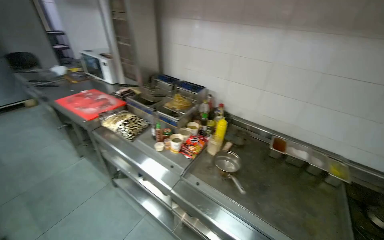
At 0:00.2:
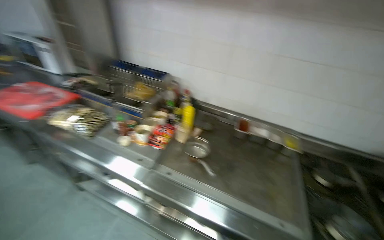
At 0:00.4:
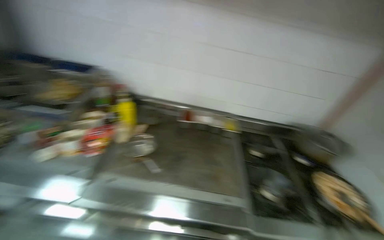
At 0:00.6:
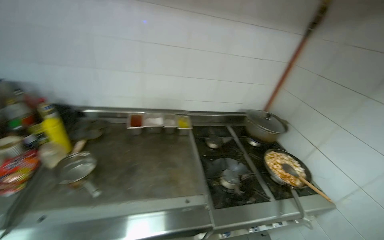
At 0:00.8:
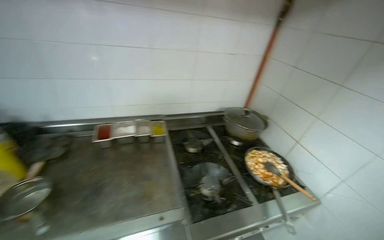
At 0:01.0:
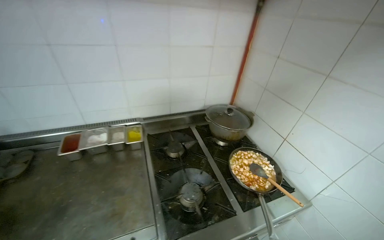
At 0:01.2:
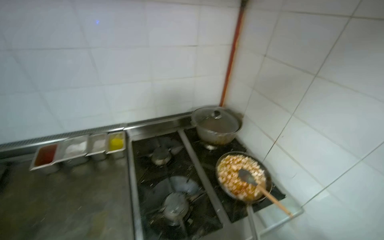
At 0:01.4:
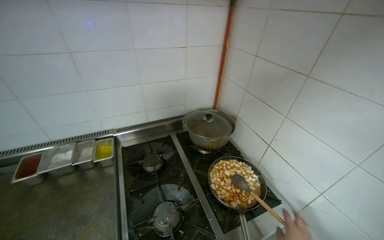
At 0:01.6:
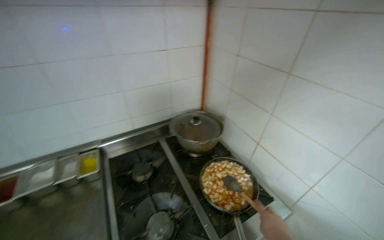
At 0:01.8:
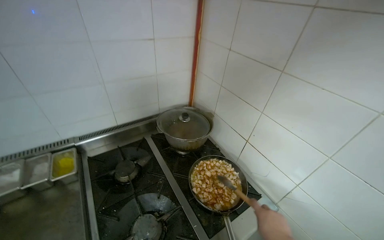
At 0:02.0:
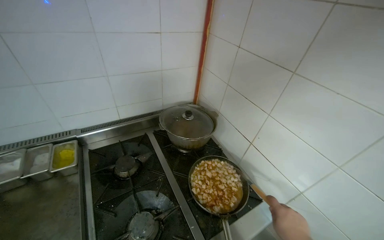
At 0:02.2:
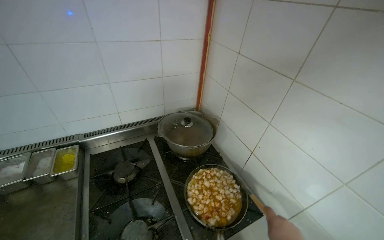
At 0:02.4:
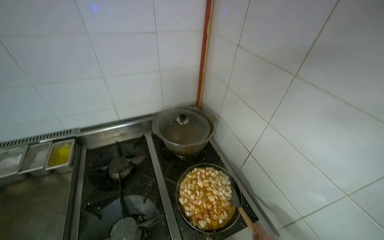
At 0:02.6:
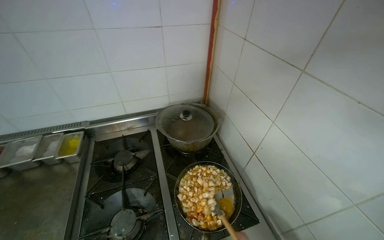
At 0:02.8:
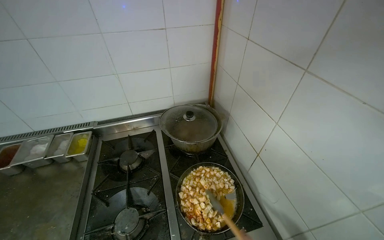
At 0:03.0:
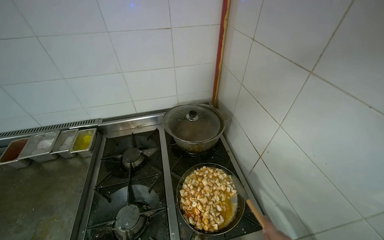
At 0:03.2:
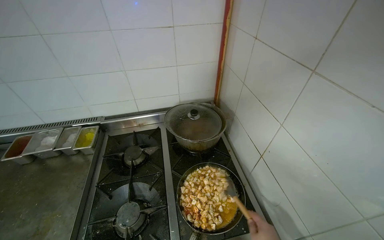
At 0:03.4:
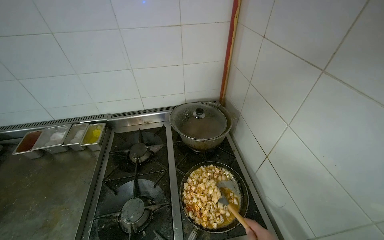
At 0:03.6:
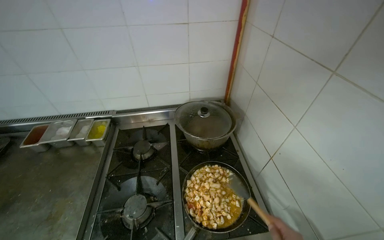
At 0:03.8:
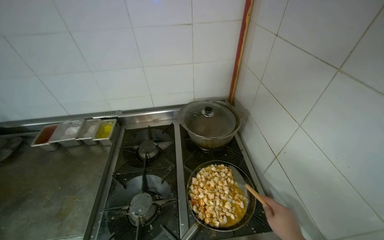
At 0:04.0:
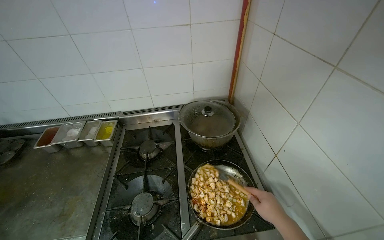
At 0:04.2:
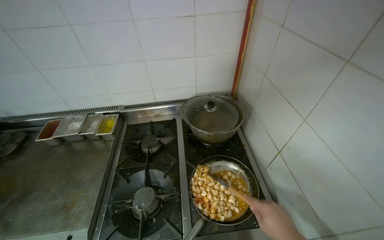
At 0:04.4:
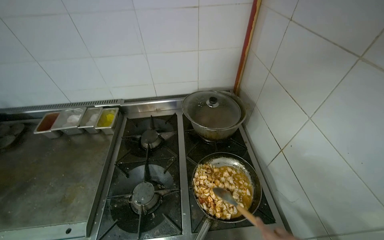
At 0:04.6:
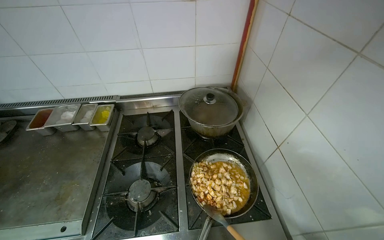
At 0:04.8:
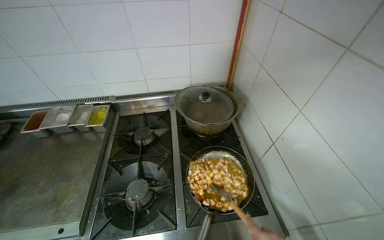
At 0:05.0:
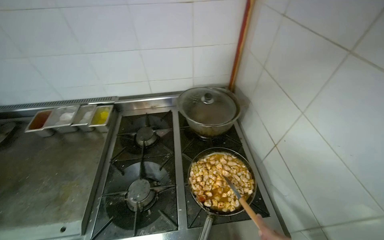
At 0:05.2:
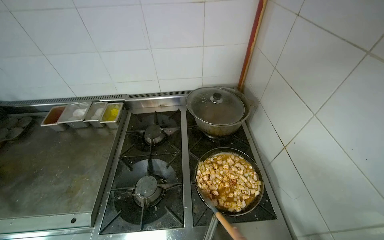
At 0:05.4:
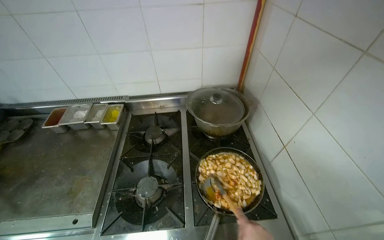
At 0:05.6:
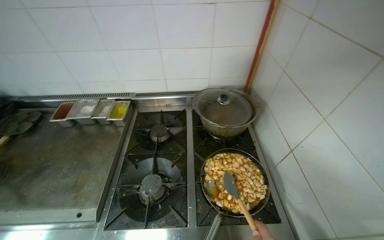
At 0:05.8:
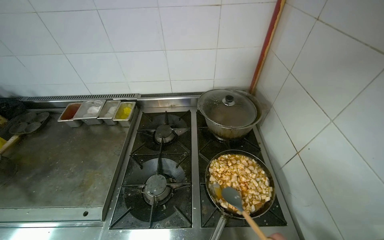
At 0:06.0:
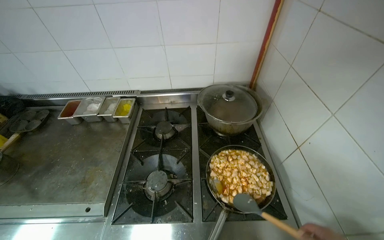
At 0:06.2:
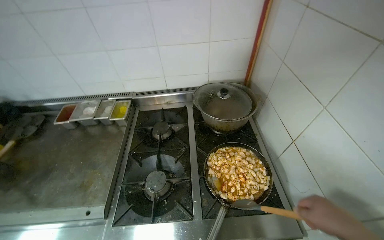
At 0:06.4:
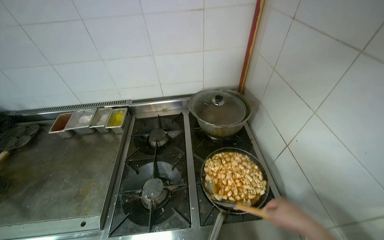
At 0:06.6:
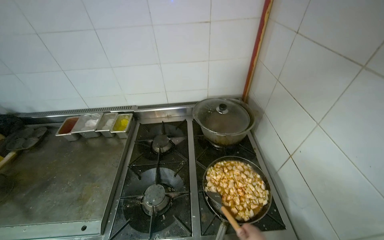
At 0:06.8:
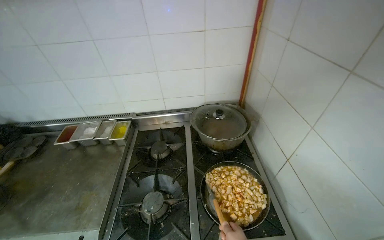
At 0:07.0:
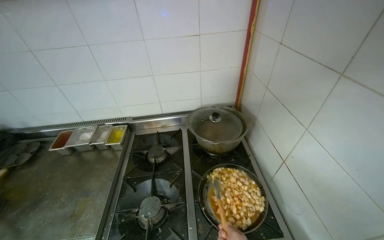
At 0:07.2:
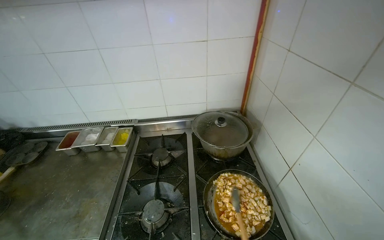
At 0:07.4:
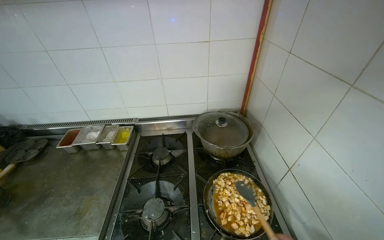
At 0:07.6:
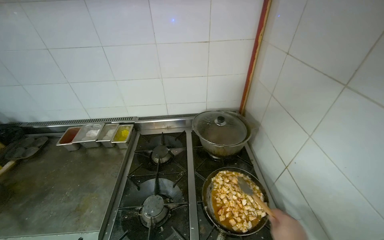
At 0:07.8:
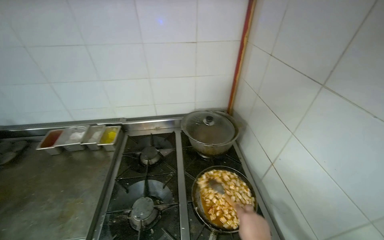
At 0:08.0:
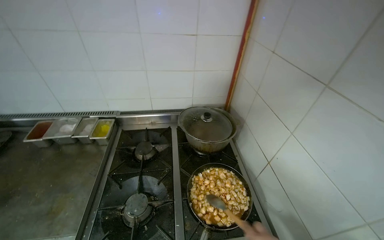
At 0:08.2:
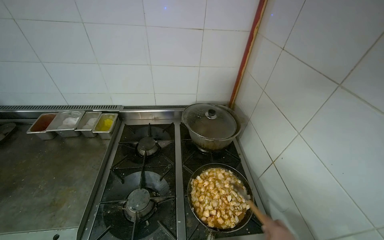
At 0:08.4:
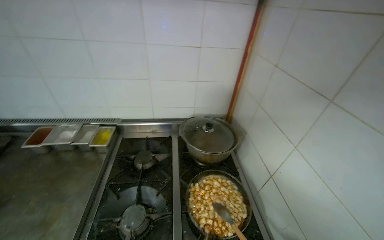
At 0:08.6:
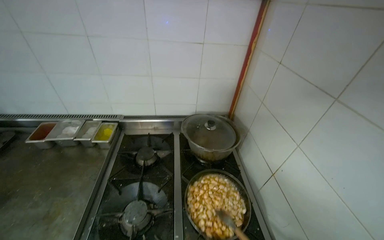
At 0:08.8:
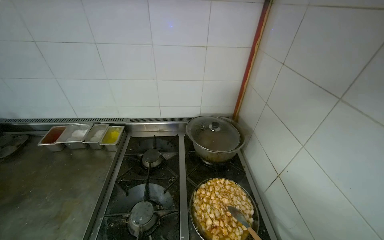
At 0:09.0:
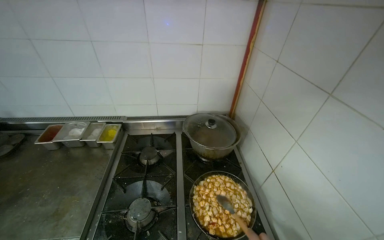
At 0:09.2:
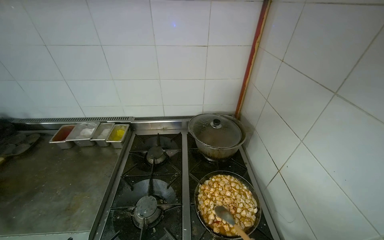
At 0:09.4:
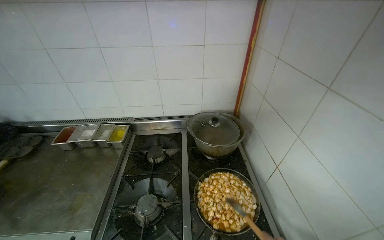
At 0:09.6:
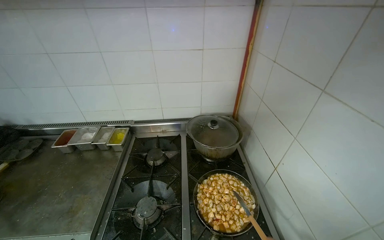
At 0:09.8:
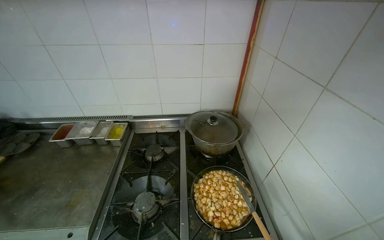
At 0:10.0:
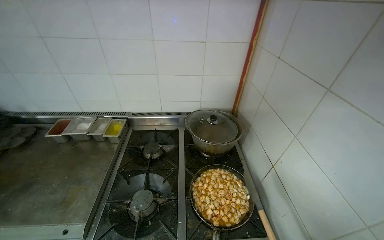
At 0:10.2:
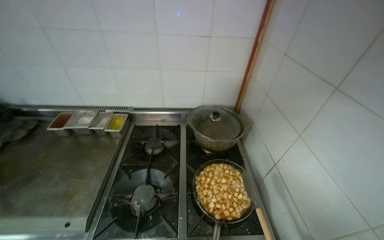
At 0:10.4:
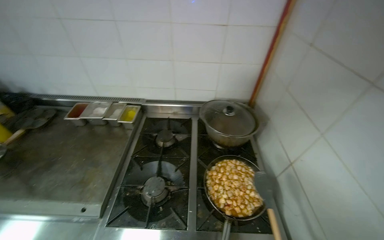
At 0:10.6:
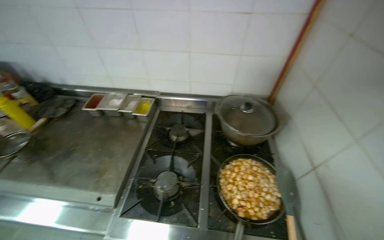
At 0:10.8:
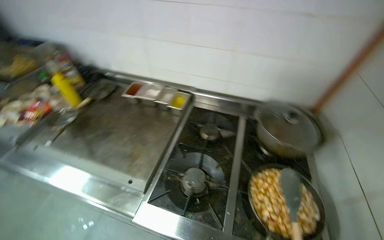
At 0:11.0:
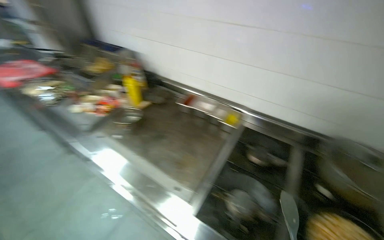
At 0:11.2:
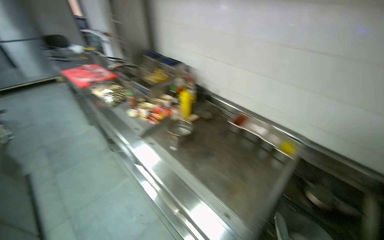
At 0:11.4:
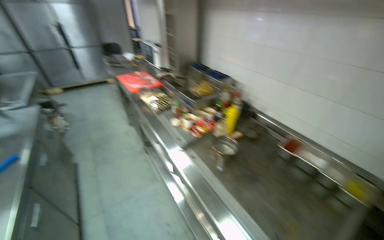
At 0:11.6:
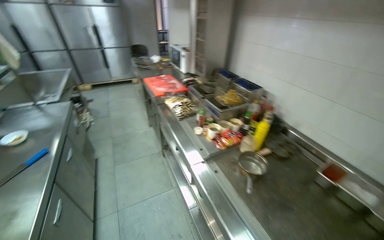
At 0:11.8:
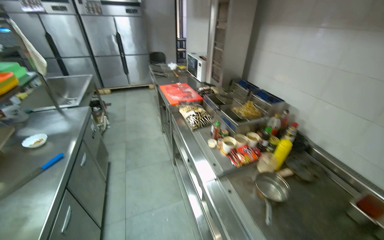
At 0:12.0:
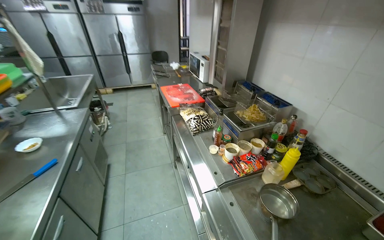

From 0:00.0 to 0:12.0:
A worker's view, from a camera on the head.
Job: cooking food.
The whole recording: Cooking food in pan. The worker stirs food in a pan, adds liquid, and covers the pan.
From 0:00.0 to 0:01.6: The wearer moves roughly 80 cm. The wearer's head swings some 60 degrees to the right.
From 0:01.6 to 0:03.0: The wearer's head swings some 15 degrees to the left.
From 0:10.4 to 0:12.0: The camera is carried about 80 cm. The wearer's head swings roughly 70 degrees to the left.

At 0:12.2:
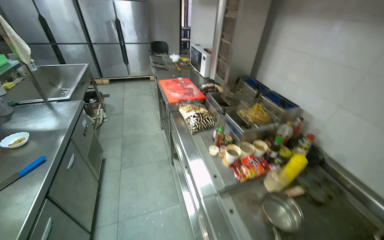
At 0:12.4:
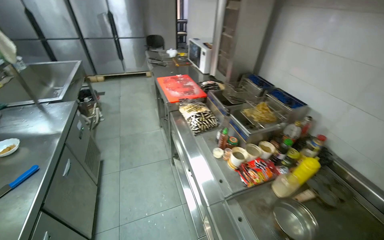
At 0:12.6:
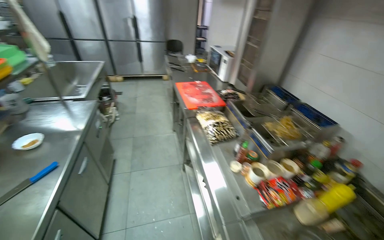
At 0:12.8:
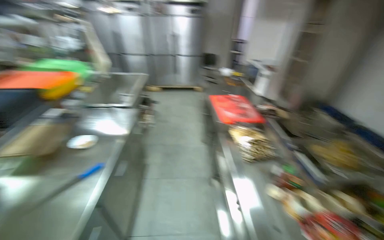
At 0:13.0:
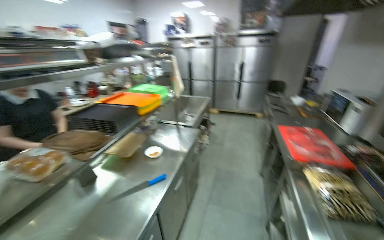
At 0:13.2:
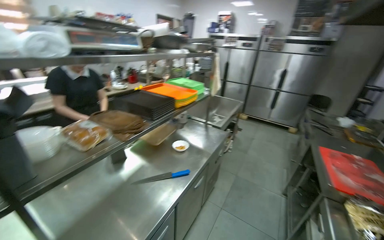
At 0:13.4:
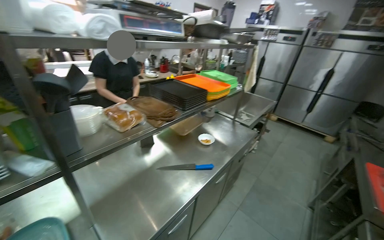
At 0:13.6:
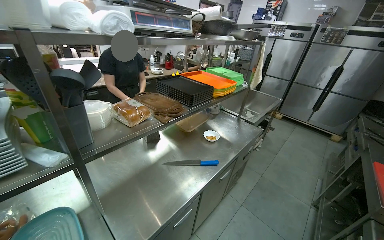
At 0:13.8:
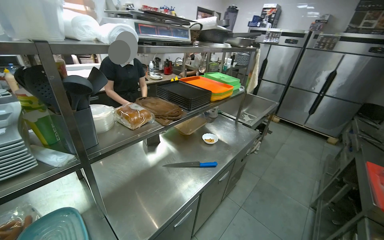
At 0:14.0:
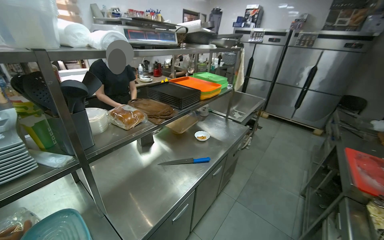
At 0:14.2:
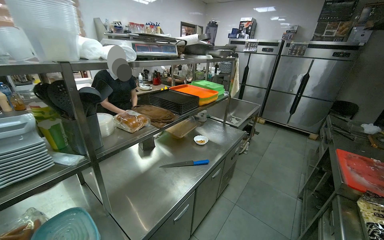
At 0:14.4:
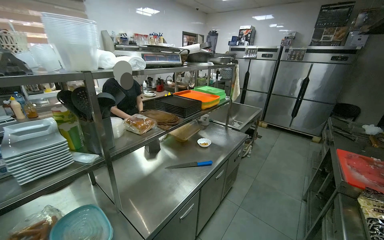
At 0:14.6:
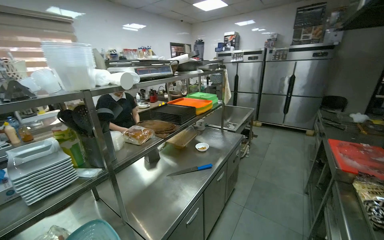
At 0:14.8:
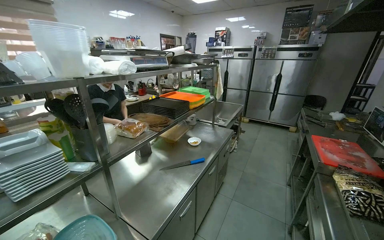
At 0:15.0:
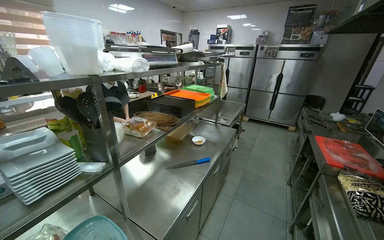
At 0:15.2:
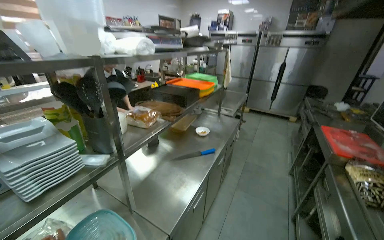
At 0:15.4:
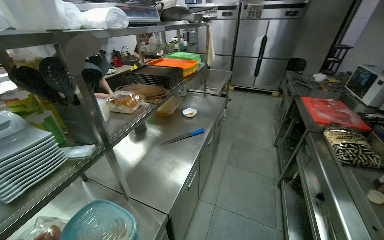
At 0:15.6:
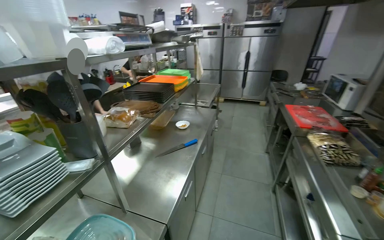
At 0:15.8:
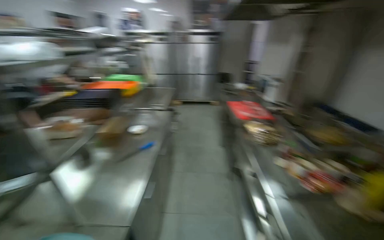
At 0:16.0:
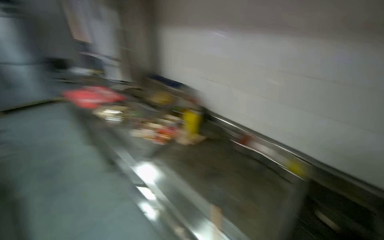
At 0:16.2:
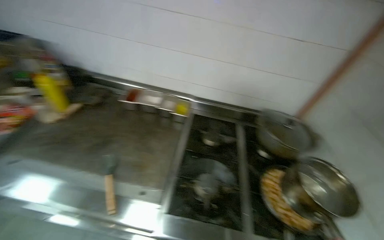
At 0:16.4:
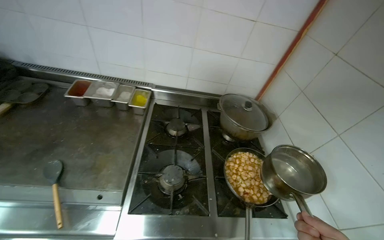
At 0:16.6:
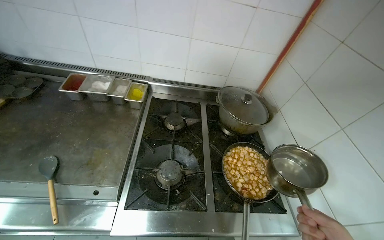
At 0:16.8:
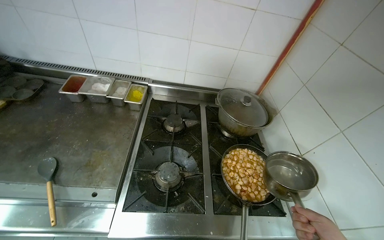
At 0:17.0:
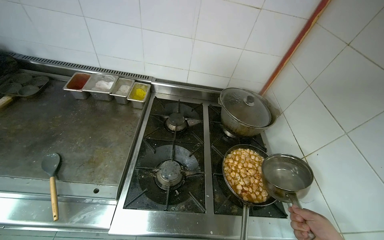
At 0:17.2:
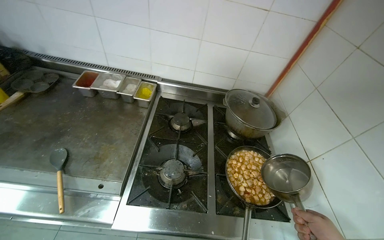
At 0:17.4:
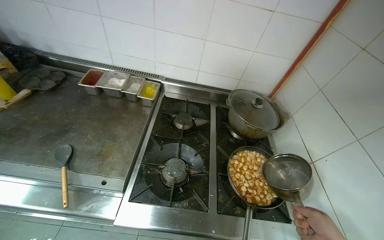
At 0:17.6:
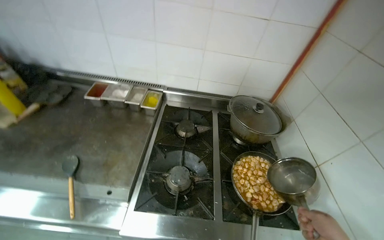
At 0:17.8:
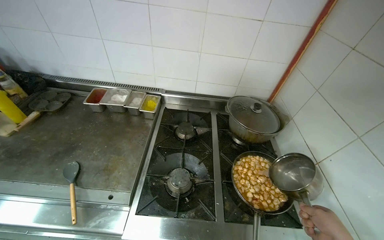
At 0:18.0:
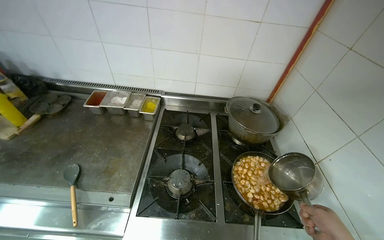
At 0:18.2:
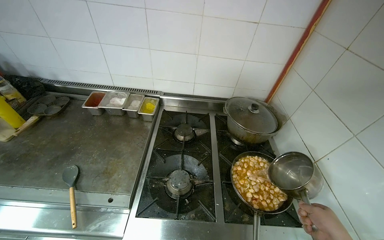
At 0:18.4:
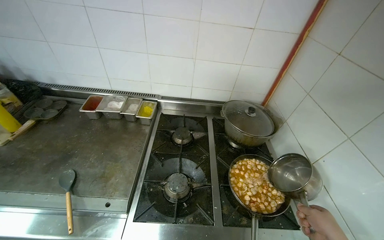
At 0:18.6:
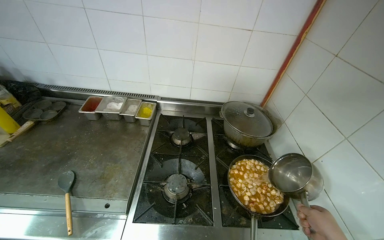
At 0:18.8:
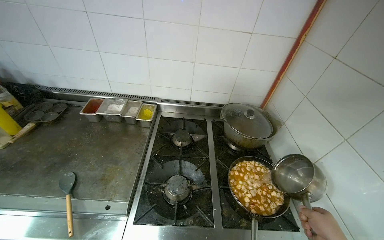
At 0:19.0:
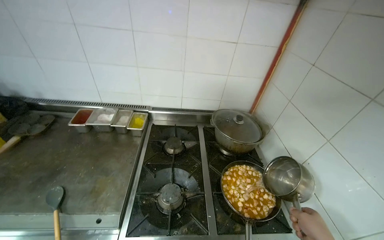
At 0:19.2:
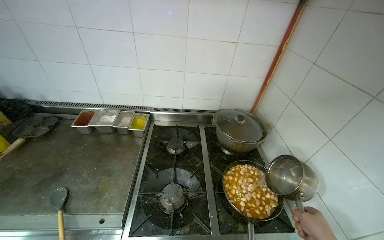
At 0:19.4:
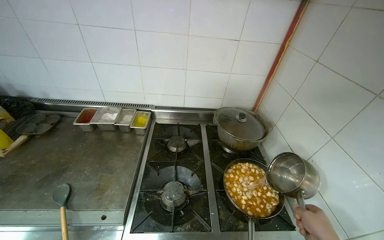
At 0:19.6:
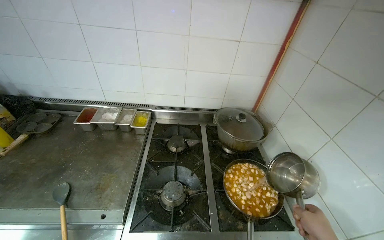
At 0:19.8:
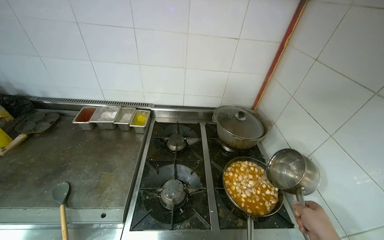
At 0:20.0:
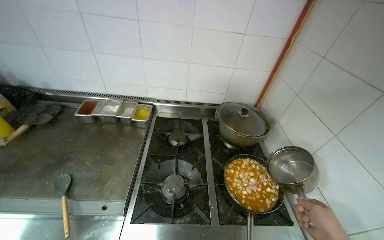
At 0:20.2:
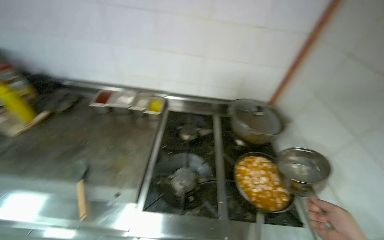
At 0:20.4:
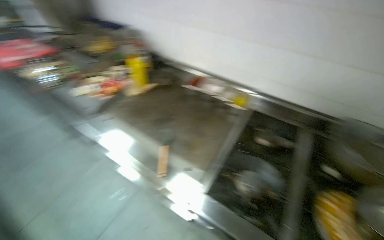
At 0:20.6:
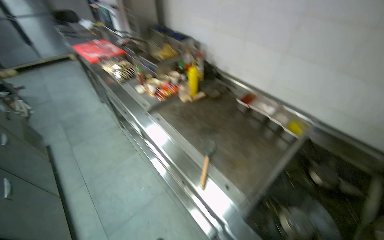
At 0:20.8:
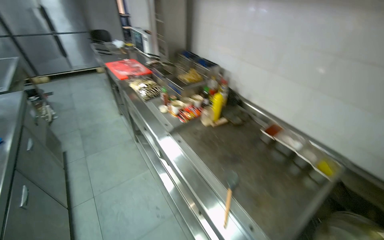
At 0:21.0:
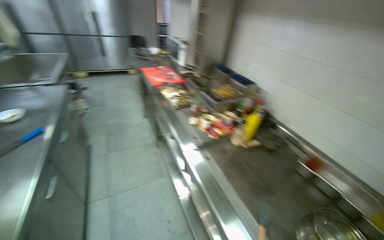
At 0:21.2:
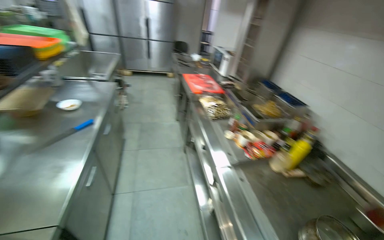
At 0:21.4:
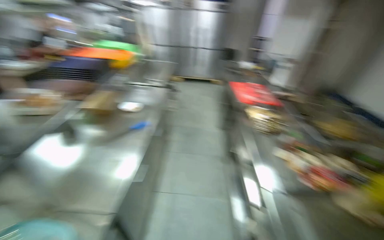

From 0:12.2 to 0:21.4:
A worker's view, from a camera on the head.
Job: cooking food.
The whole recording: Cooking food in pan. The worker stirs food in a pan, adds liquid, and covers the pan.
From 0:12.2 to 0:13.8: The wearer looks some 60 degrees further to the left.
From 0:15.2 to 0:16.8: The camera travels some 50 cm. The head rotates approximately 75 degrees to the right. The view tilts roughly 20 degrees downward.
From 0:19.8 to 0:21.4: The camera is carried approximately 70 cm. The head turns to the left by roughly 95 degrees.
